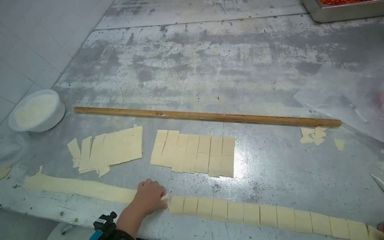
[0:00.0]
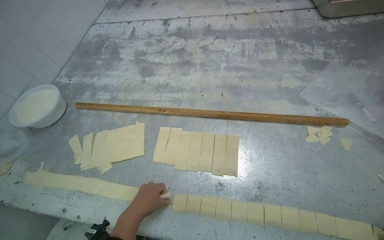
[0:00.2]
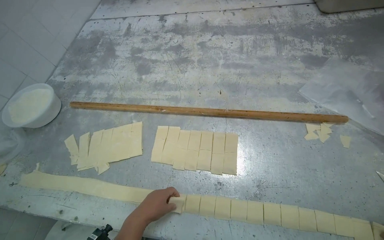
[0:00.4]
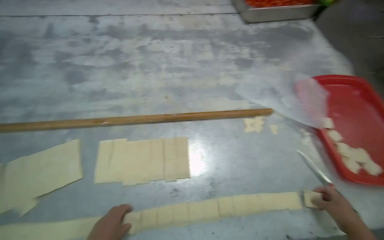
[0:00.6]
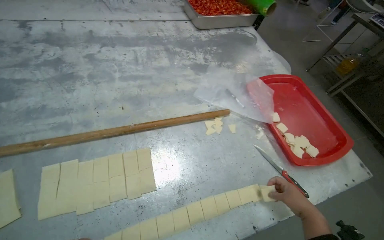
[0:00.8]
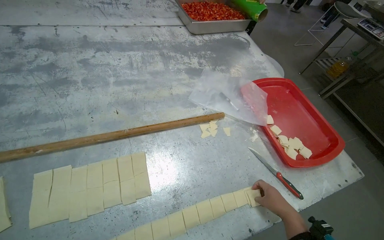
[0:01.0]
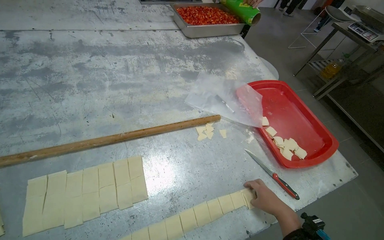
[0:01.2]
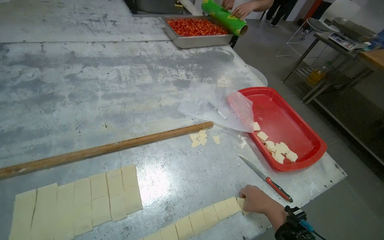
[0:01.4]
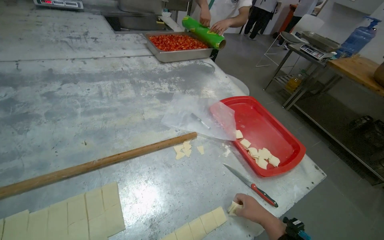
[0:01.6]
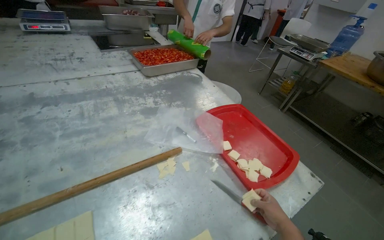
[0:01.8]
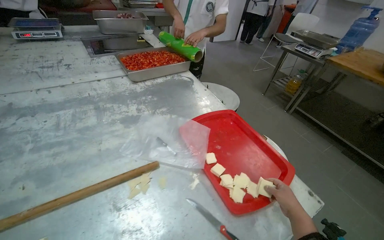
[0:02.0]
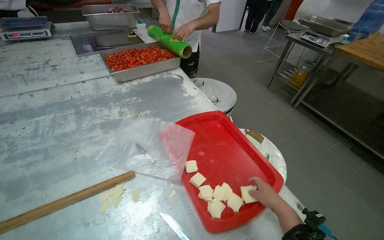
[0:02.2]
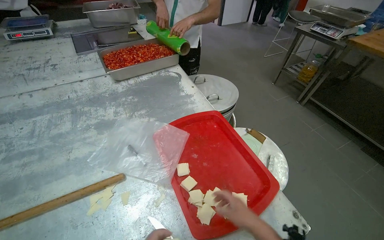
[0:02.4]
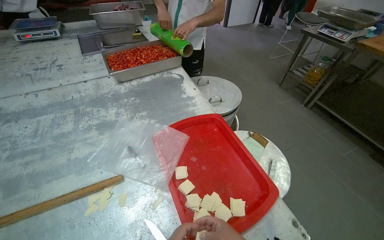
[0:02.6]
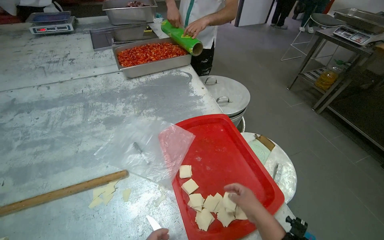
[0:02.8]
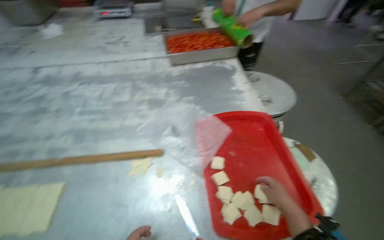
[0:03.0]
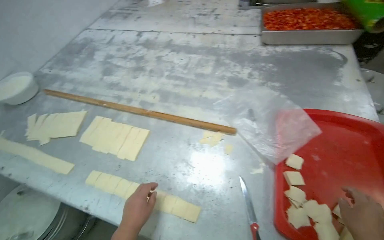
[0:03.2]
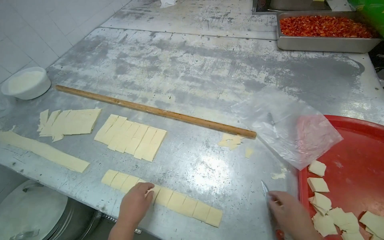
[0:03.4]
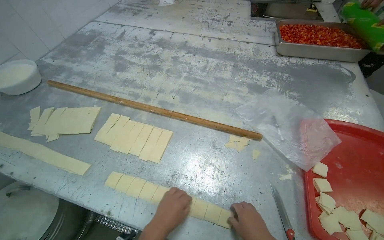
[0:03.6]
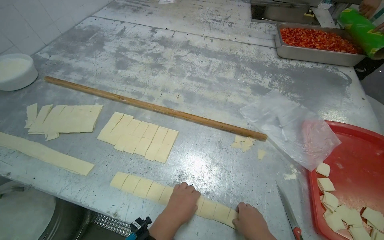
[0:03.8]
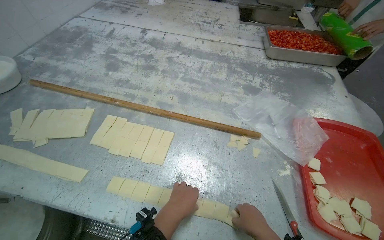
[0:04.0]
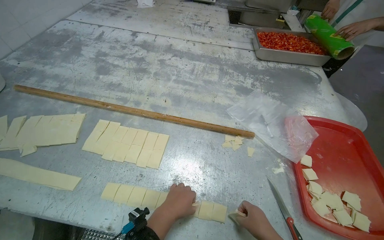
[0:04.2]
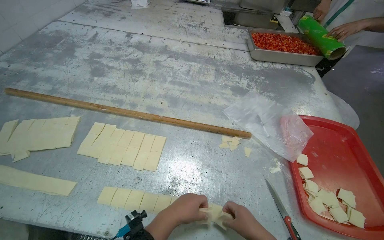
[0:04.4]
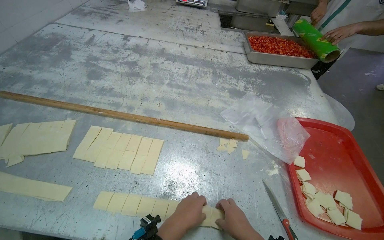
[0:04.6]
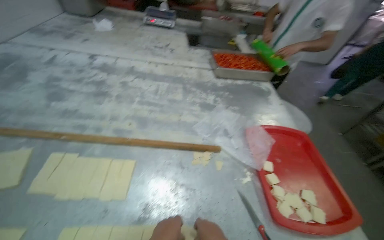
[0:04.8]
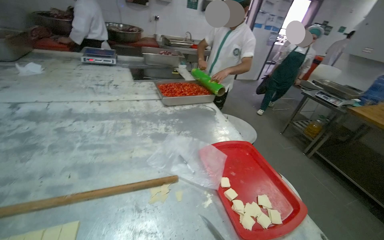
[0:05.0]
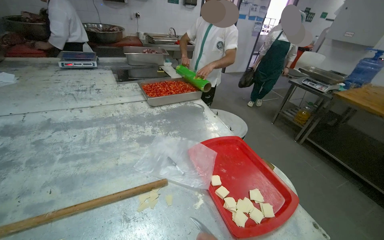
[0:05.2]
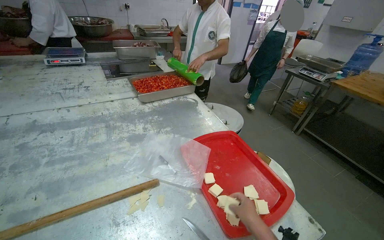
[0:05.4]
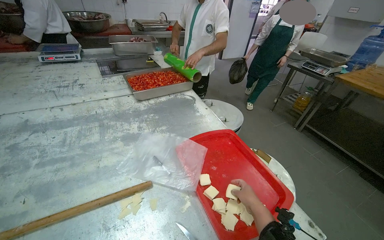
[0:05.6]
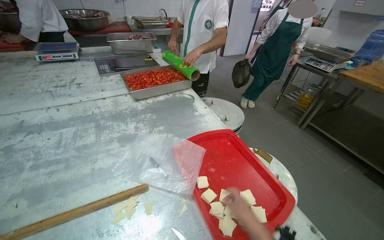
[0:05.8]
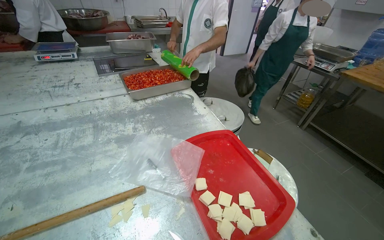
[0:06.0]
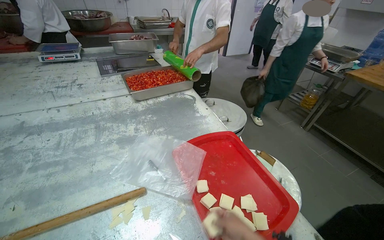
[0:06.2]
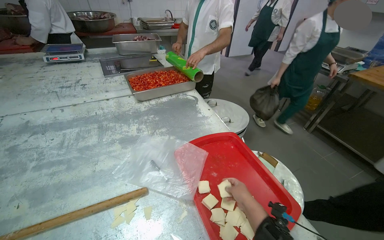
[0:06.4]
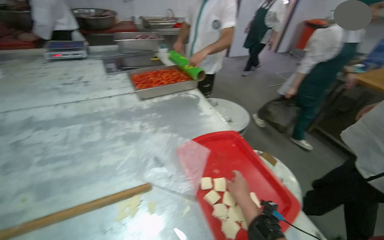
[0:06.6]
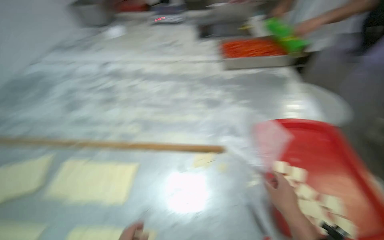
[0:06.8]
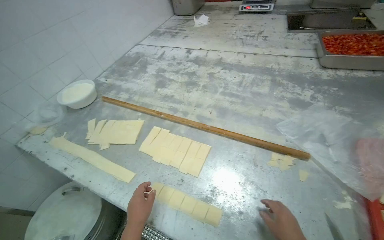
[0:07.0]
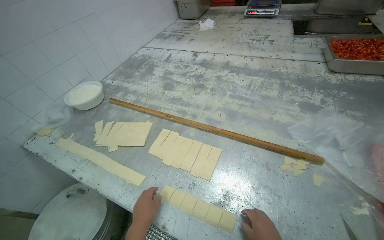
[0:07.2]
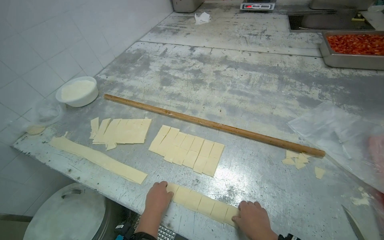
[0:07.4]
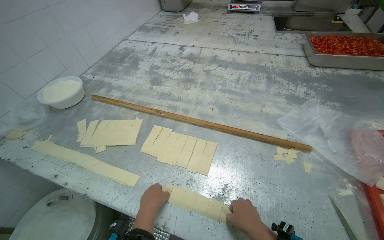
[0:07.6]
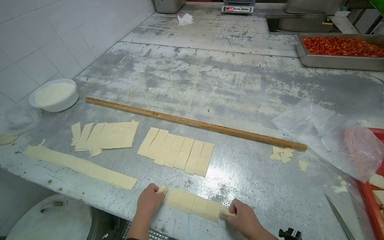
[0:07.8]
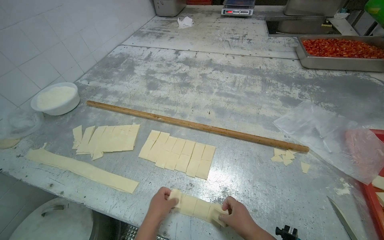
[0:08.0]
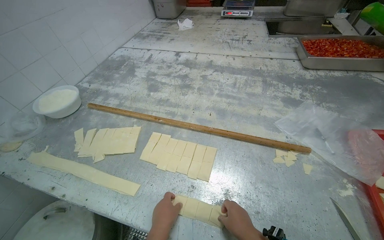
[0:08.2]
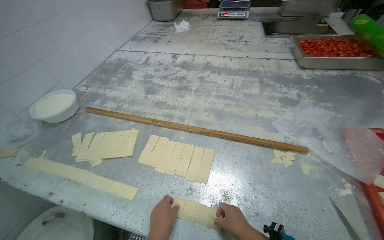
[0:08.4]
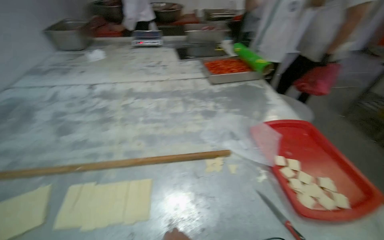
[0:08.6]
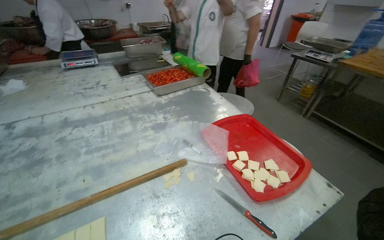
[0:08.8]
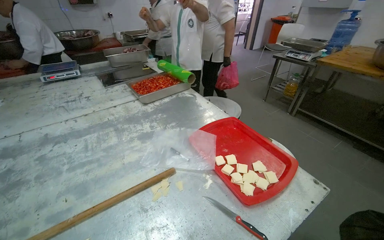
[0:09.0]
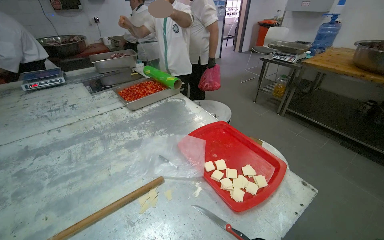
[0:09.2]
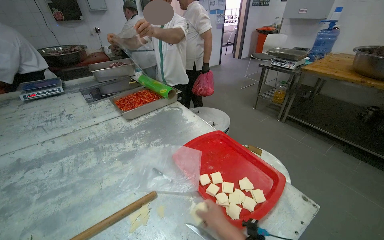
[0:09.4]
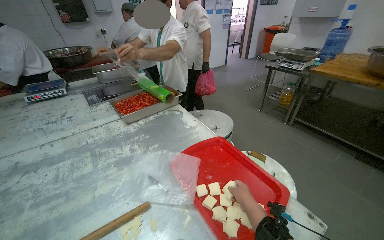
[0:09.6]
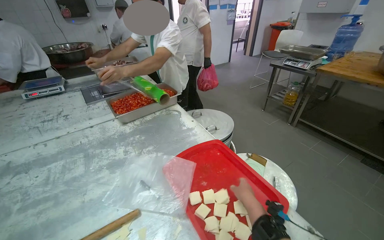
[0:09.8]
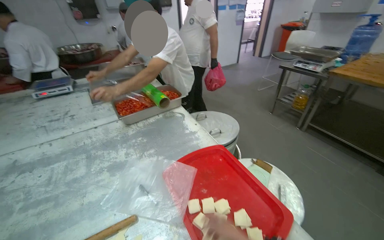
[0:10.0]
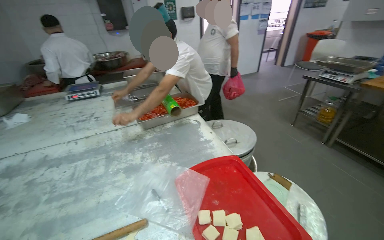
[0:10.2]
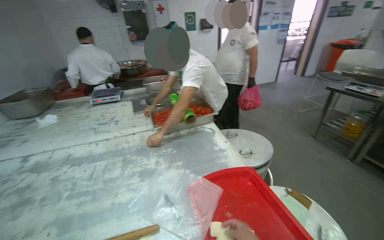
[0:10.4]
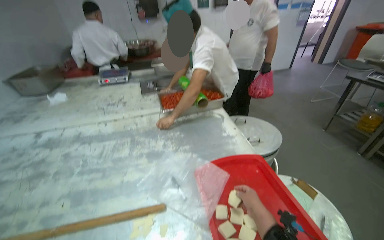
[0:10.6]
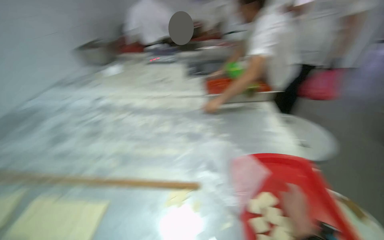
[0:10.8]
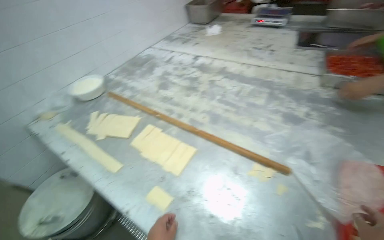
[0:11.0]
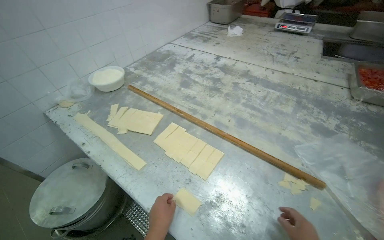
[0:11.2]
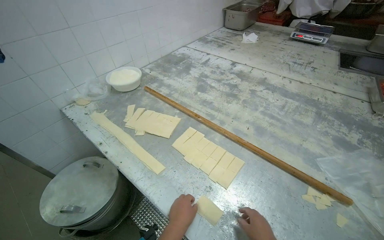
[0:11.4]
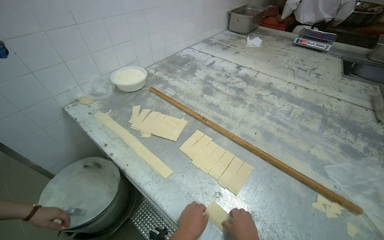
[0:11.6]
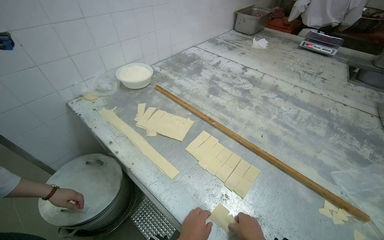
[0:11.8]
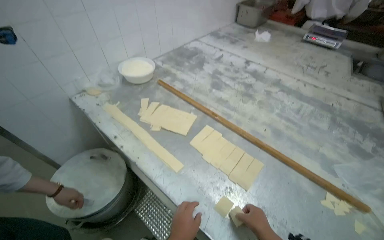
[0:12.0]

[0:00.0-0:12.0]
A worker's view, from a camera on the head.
Job: preparing food.
The whole recording: Placing Dough Pieces on a Tray. The worker places the cut pieces of dough onto a red tray.
0:00.0 to 0:01.6: The head rotates roughly 40 degrees to the right.
0:01.6 to 0:03.0: The camera is carried approximately 40 cm. The camera sweeps to the left, by roughly 20 degrees.
0:04.4 to 0:06.0: The wearer's head swings some 35 degrees to the right.
0:06.0 to 0:07.6: The head rotates some 45 degrees to the left.
0:07.6 to 0:09.0: The head rotates some 50 degrees to the right. The camera pitches upward, by about 15 degrees.
0:09.0 to 0:10.4: The camera is aimed roughly 15 degrees further to the left.
0:10.4 to 0:12.0: The wearer moves roughly 60 cm. The head turns to the left by approximately 55 degrees. The view tips downward by roughly 25 degrees.

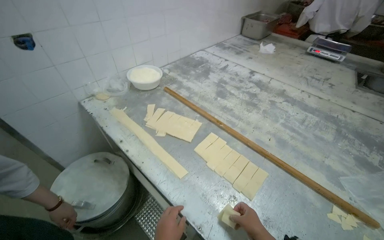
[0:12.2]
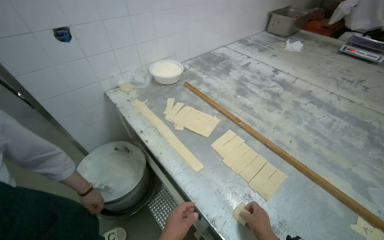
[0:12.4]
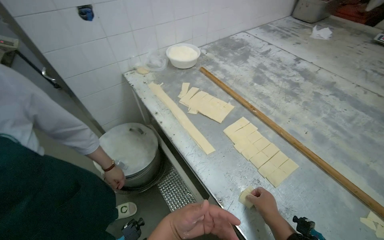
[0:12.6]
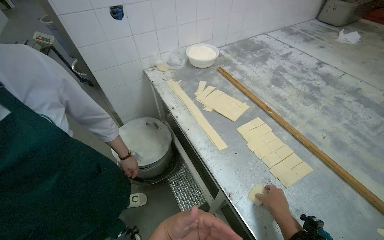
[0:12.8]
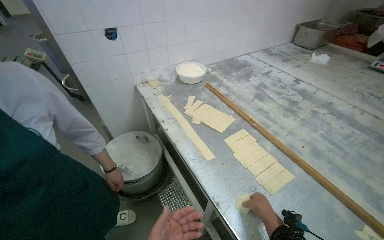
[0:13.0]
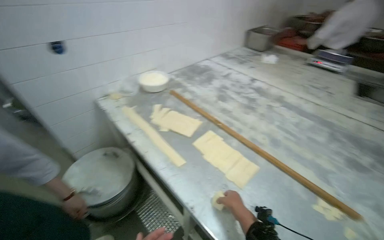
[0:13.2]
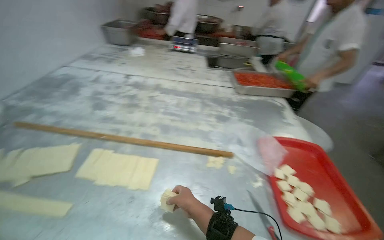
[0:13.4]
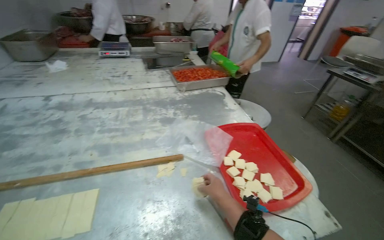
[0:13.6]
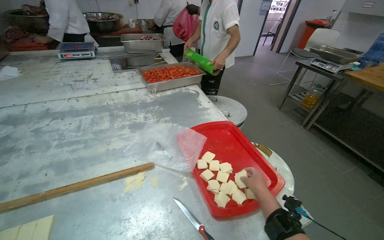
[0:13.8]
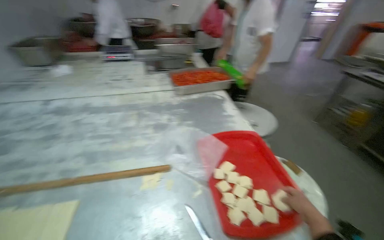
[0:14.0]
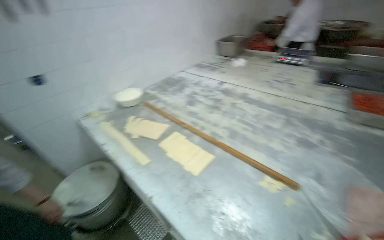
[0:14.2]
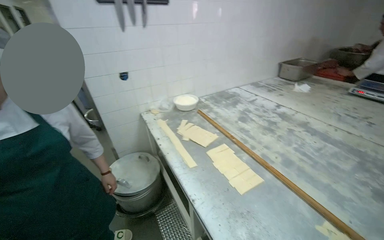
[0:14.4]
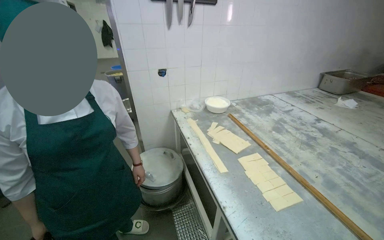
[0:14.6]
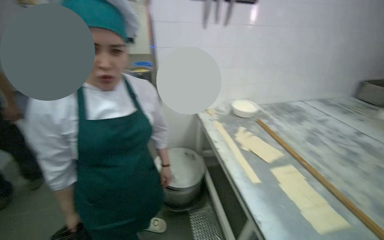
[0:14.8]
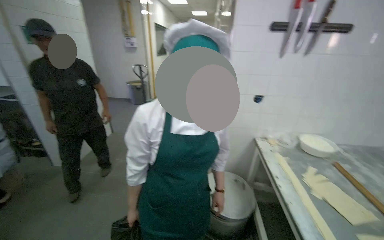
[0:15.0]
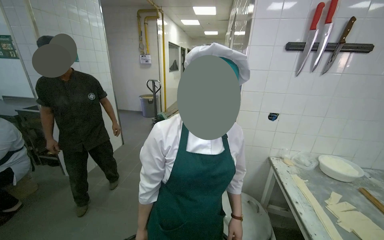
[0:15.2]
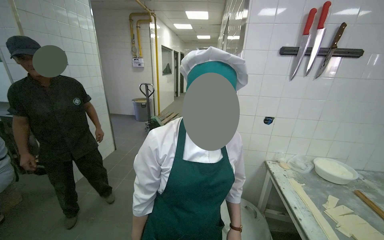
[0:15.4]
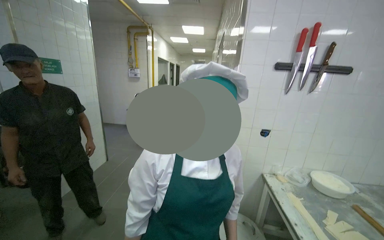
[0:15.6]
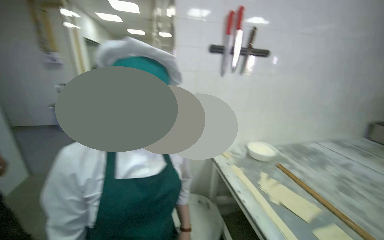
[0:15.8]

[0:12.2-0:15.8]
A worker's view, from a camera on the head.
Job: preparing food.
The whole recording: Placing Dough Pieces on a Tray. The worker places the cut pieces of dough onto a red tray.
0:12.2 to 0:14.0: The wearer looks roughly 55 degrees further to the right.
0:14.0 to 0:15.8: The wearer moves approximately 60 cm. The wearer looks roughly 95 degrees further to the left. The wearer looks approximately 15 degrees further upward.

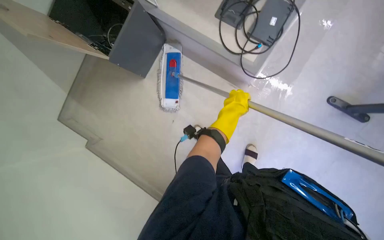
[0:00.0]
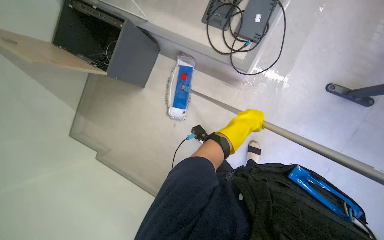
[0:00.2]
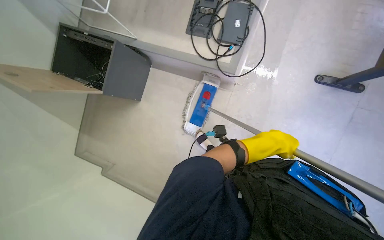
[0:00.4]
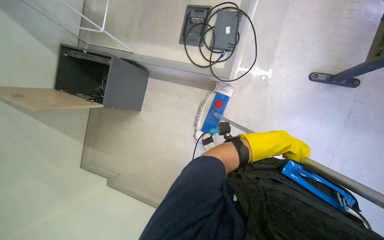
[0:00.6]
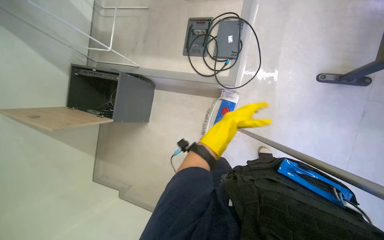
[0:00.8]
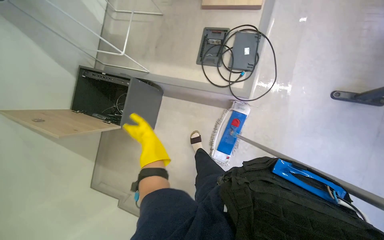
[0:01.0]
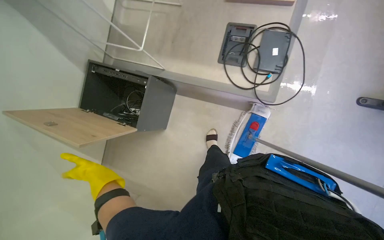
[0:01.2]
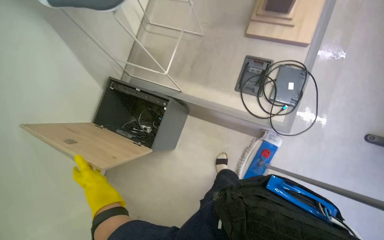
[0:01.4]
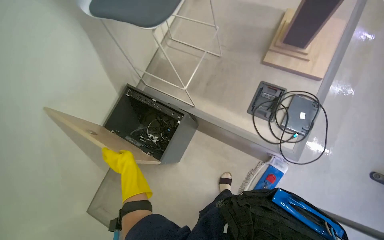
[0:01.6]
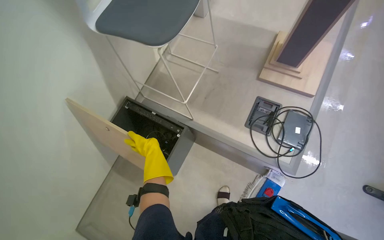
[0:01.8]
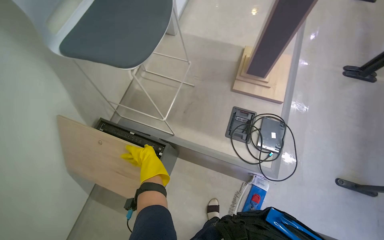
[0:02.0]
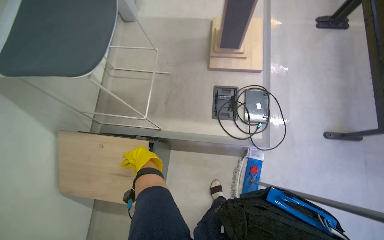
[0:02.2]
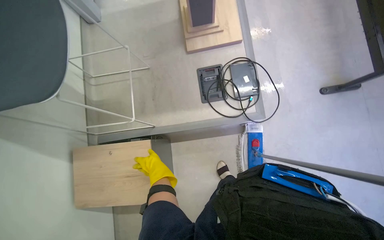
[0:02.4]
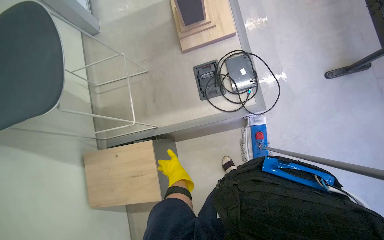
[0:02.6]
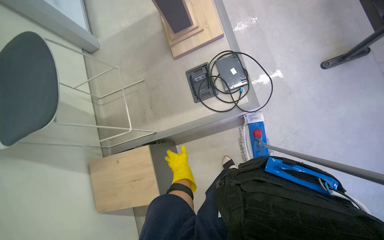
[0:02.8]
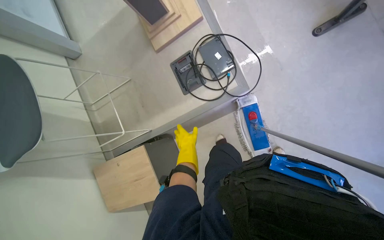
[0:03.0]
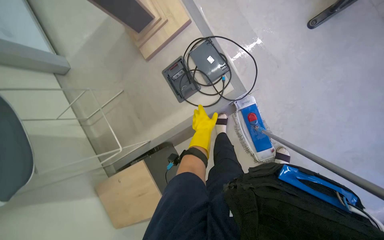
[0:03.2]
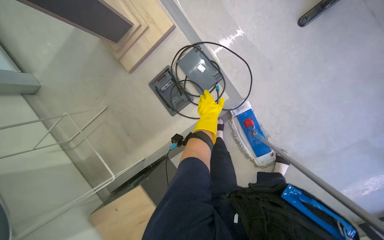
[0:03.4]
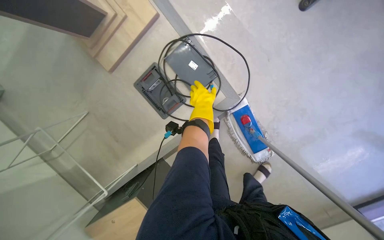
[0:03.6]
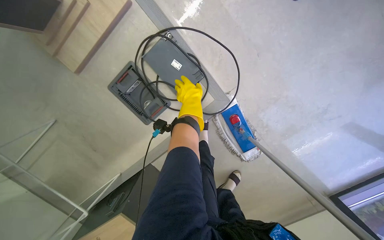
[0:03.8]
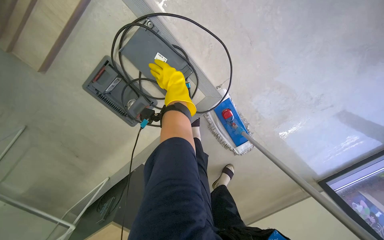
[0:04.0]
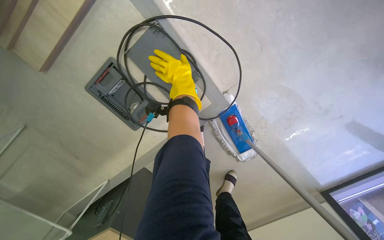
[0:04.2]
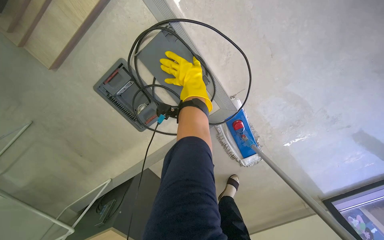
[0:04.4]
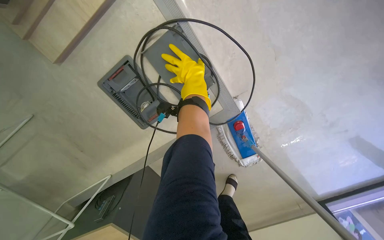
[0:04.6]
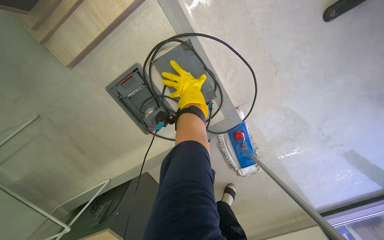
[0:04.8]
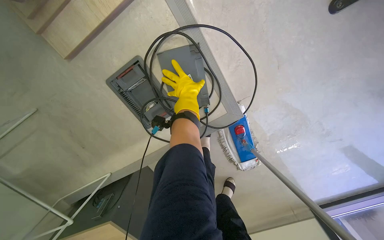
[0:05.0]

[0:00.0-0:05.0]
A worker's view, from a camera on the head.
Job: organizing items.
The whole recording: Organizing cables and devices. The worker organizes cables and devices on the floor and places them on a table.
0:00.0 to 0:01.6: The camera is carried about 50 cm. The camera pitches upward, by roughly 15 degrees.
0:01.6 to 0:03.4: The camera is carried about 50 cm. The scene turns about 60 degrees counterclockwise in the picture.
0:03.4 to 0:05.0: The wearer moves roughly 40 cm. The camera pitches downward, by about 15 degrees.
